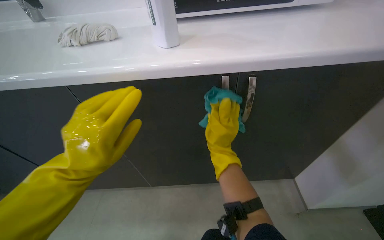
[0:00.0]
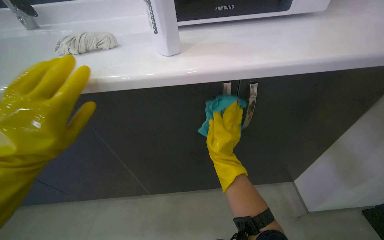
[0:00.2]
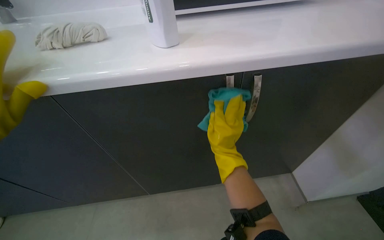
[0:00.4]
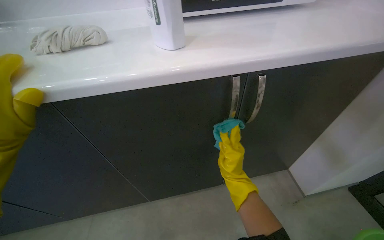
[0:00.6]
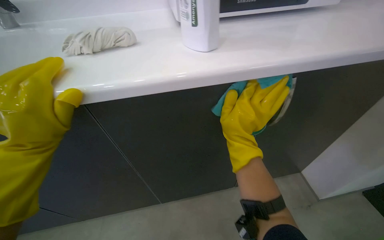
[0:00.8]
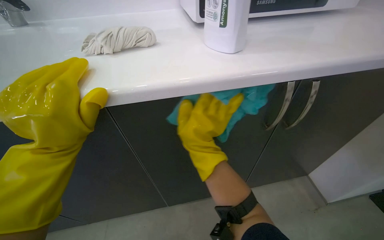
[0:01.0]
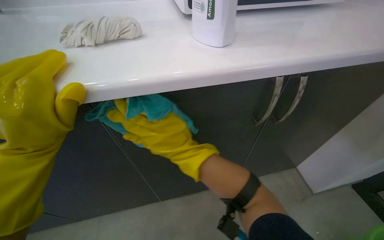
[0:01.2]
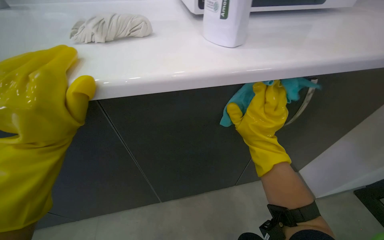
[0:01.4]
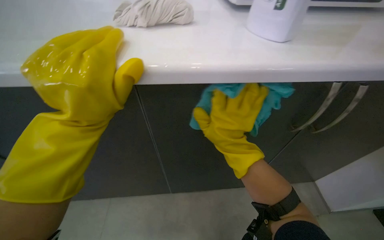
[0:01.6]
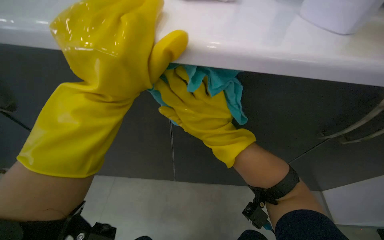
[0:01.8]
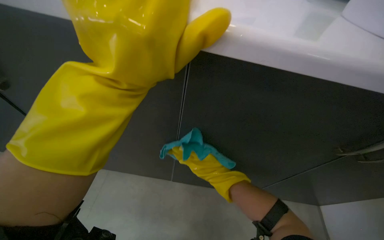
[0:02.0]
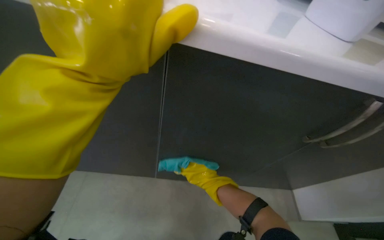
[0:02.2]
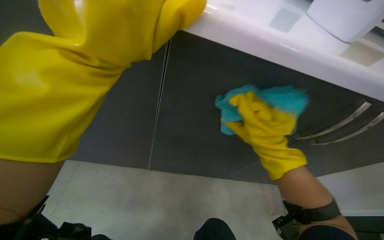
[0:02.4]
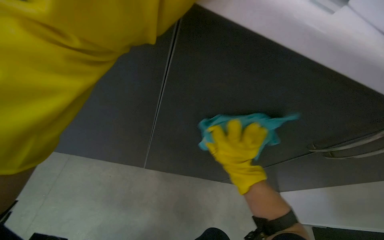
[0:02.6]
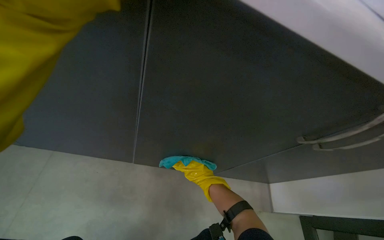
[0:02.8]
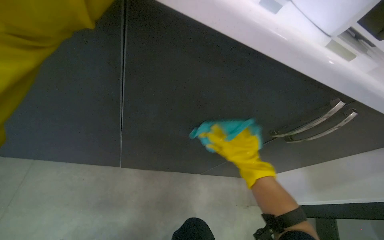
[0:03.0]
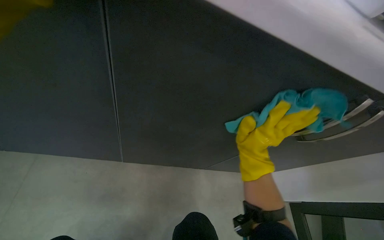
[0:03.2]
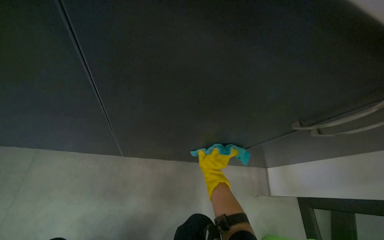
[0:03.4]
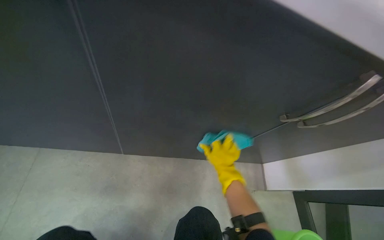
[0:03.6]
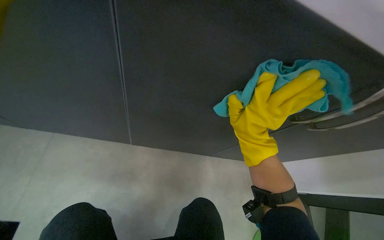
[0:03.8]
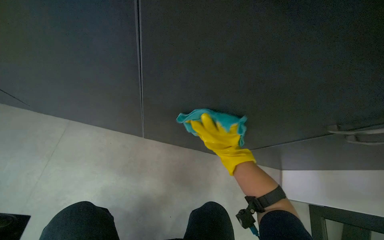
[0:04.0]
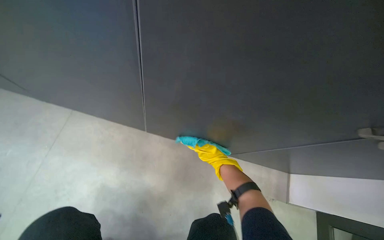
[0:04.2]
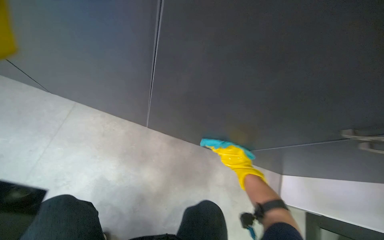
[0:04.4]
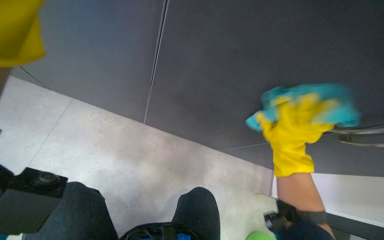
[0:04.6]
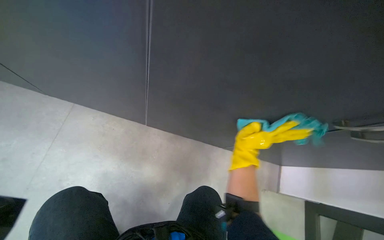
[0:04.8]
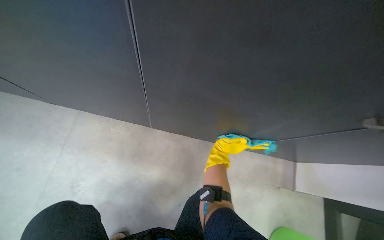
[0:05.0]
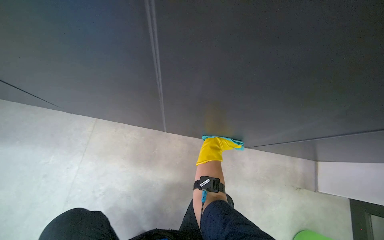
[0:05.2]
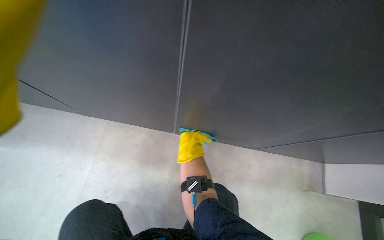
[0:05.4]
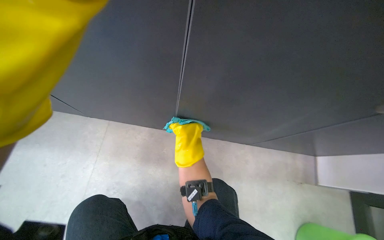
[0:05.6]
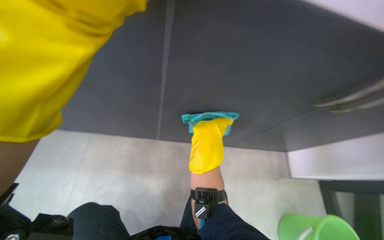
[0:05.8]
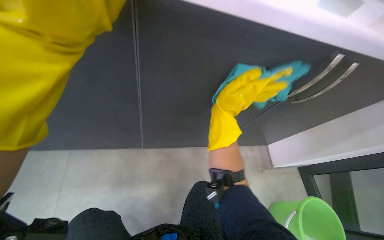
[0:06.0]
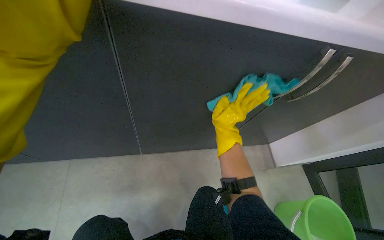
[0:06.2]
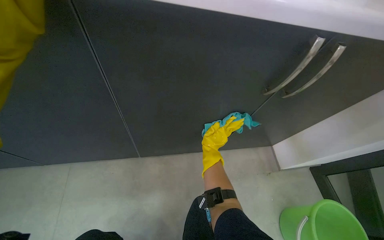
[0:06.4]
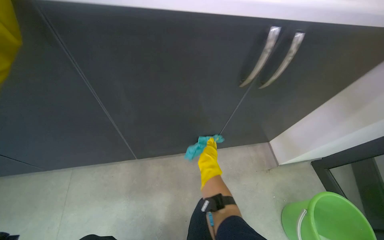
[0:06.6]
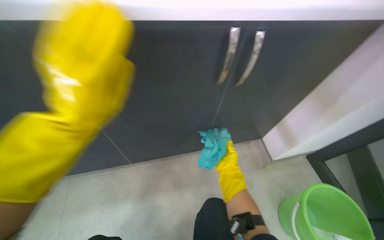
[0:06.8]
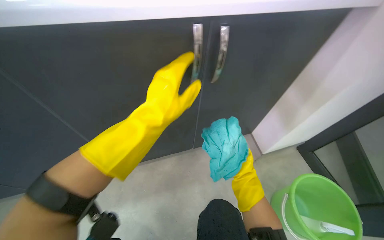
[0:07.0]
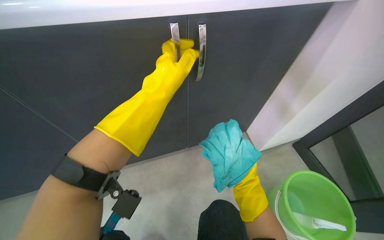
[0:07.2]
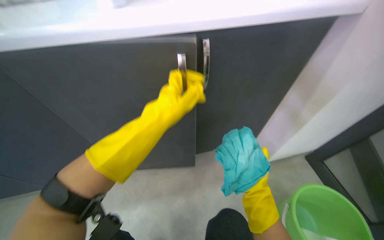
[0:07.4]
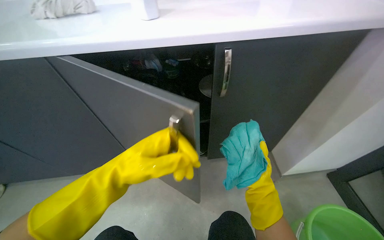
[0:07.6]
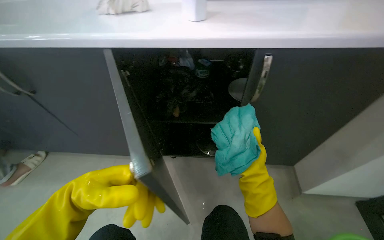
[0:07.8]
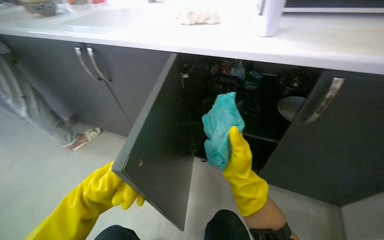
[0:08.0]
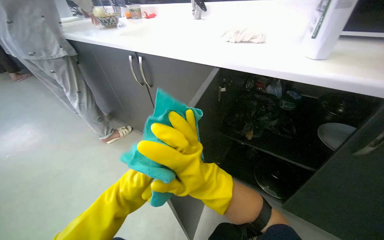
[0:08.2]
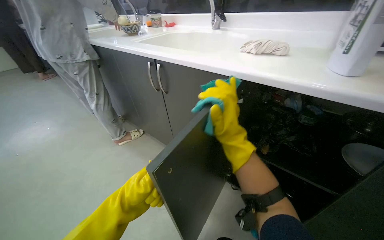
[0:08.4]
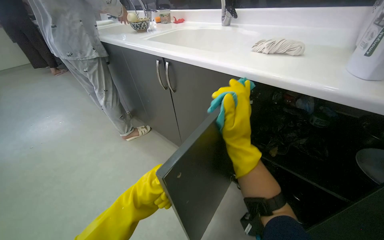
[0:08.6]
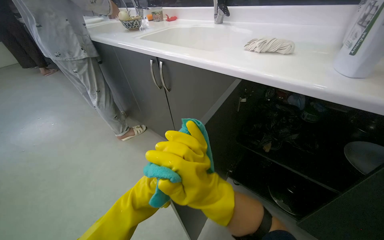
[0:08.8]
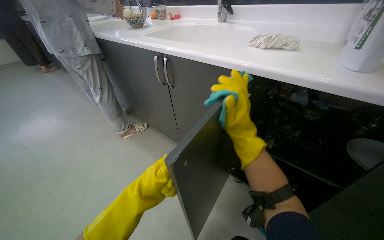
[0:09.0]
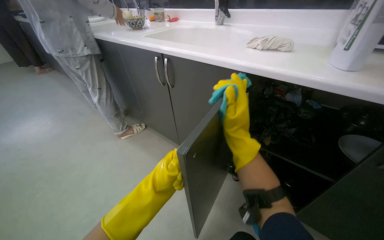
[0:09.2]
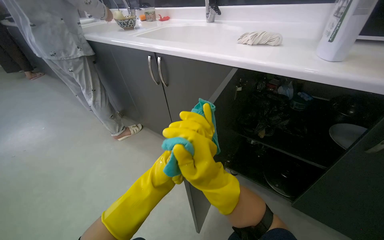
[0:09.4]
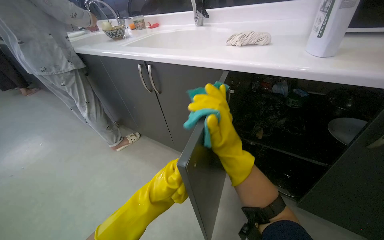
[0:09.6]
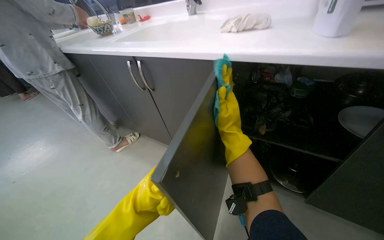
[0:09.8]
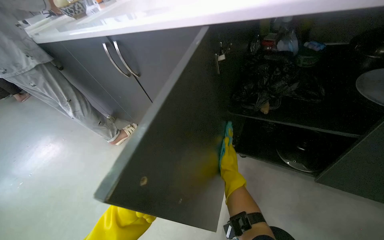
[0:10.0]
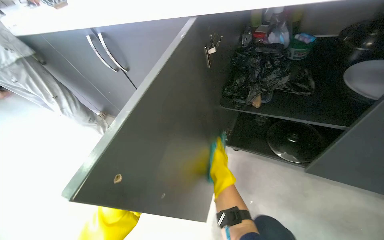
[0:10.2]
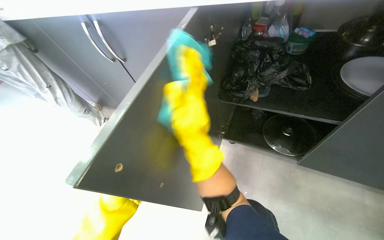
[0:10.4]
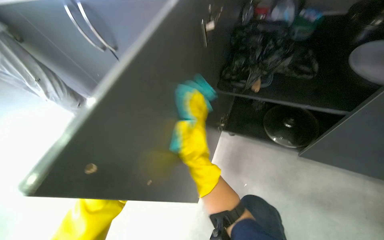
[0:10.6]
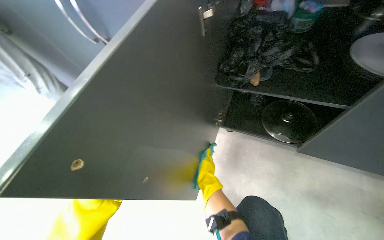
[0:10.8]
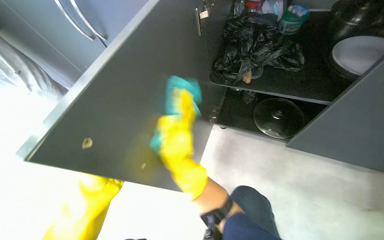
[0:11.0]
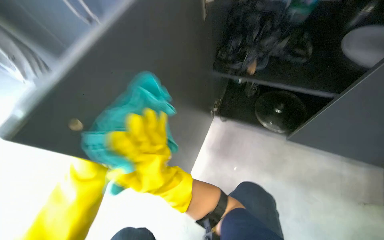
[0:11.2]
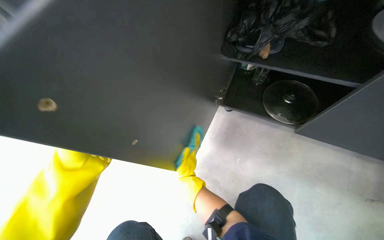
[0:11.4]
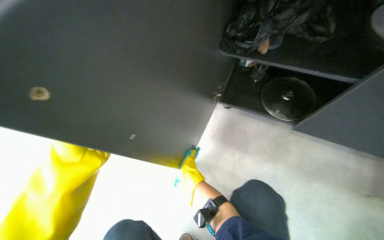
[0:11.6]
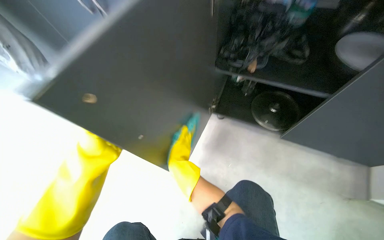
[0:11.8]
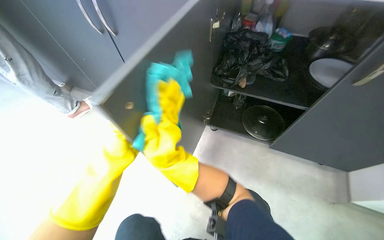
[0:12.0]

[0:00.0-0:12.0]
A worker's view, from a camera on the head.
Job: cleaning kitchen.
The whole recording: Cleaning kitchen cabinets. The worker cleans the kitchen cabinets, including the exterior, interior, and items inside, using a cleaning cloth.
0:00.0 to 0:01.6: The right hand goes approximately 20 cm nearer to the camera and up the picture.
0:01.6 to 0:03.0: The right hand swings up and down the picture, roughly 20 cm each way, with 3 reversals.
0:03.0 to 0:04.4: The right hand swings nearer and farther, approximately 25 cm each way, with 3 reversals.
0:06.0 to 0:07.6: The right hand heads to the right, covering some 30 cm, and moves approximately 15 cm farther from the camera and comes back.
0:07.6 to 0:09.0: The wearer looks about 25 degrees further to the left. The right hand heads up the picture and to the left, covering approximately 35 cm.
0:09.0 to 0:10.4: The right hand reaches about 25 cm farther from the camera, then returns.
0:10.4 to 0:12.0: The right hand goes nearer and farther, some 30 cm each way, reversing 3 times.

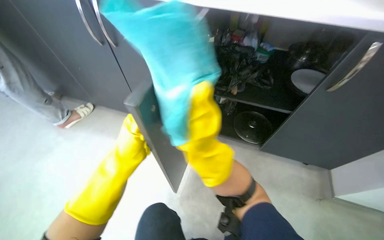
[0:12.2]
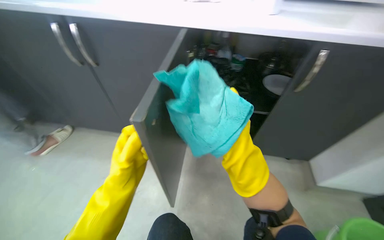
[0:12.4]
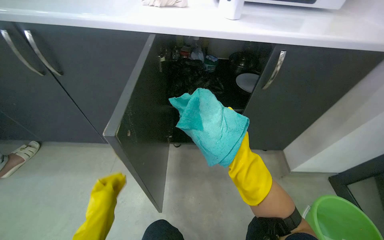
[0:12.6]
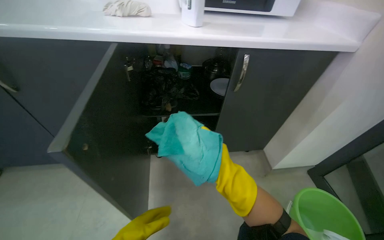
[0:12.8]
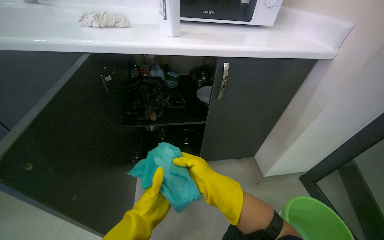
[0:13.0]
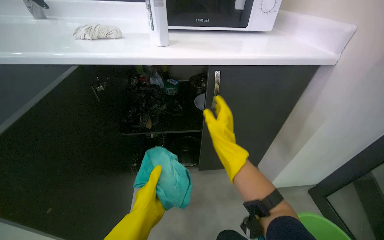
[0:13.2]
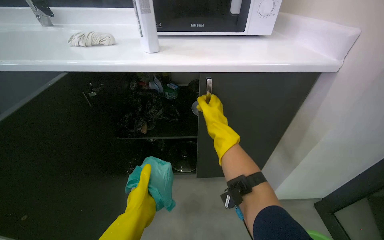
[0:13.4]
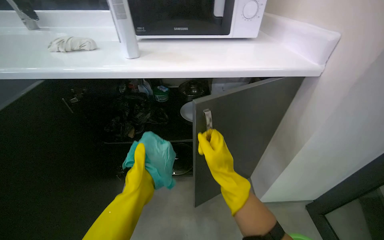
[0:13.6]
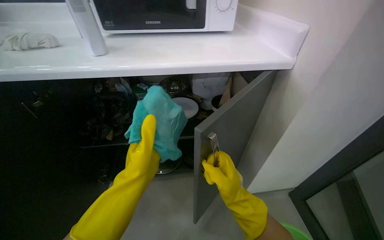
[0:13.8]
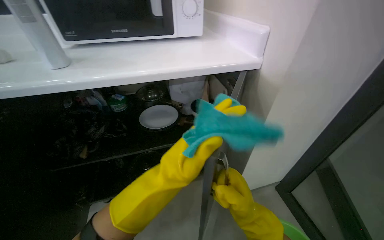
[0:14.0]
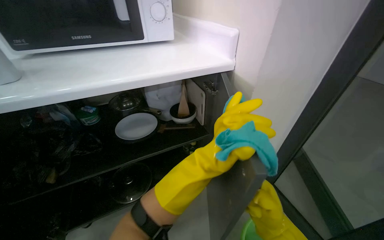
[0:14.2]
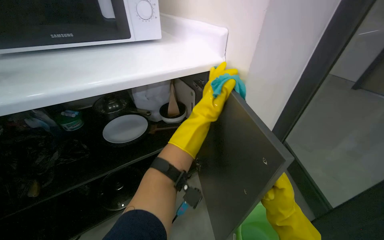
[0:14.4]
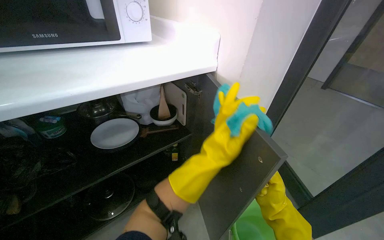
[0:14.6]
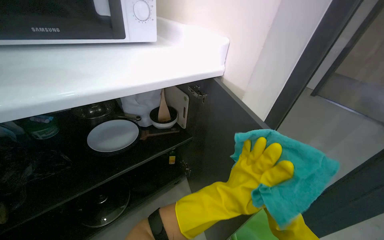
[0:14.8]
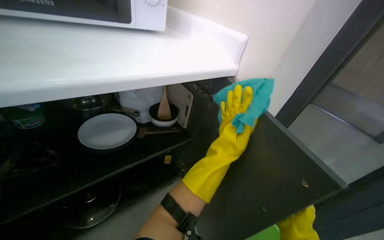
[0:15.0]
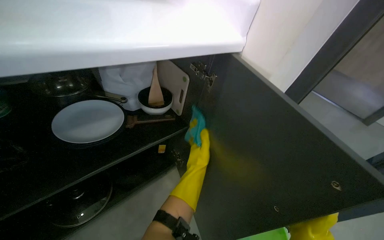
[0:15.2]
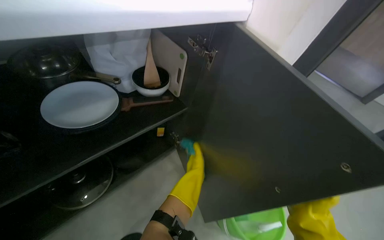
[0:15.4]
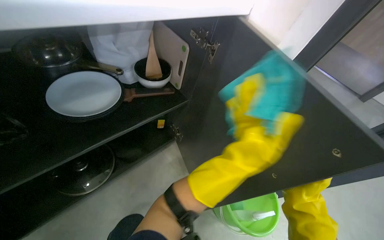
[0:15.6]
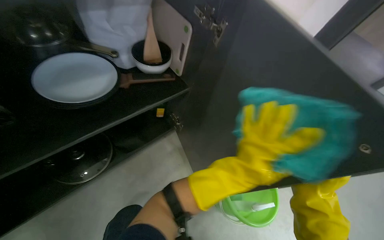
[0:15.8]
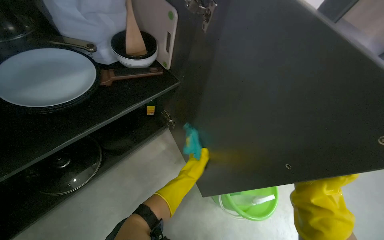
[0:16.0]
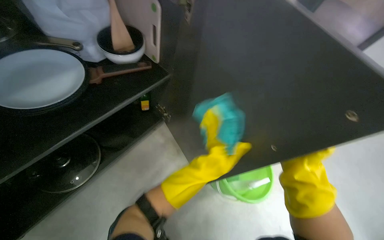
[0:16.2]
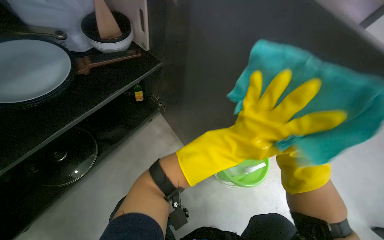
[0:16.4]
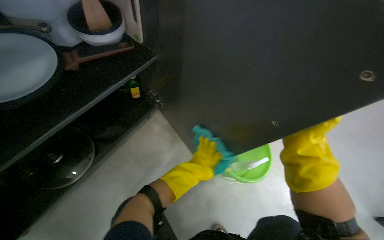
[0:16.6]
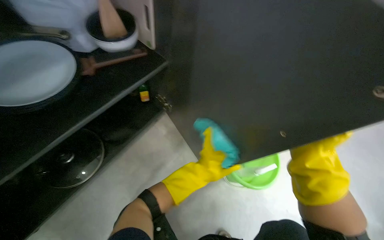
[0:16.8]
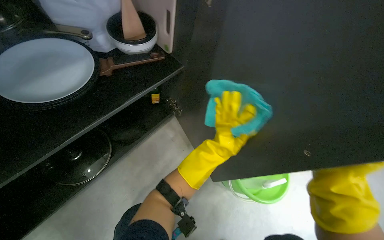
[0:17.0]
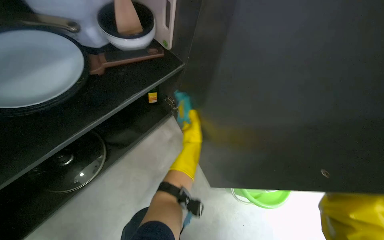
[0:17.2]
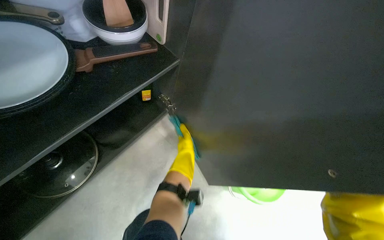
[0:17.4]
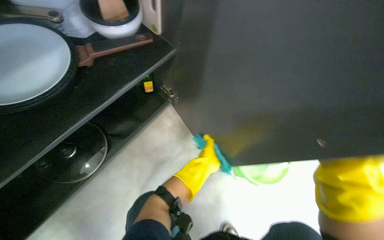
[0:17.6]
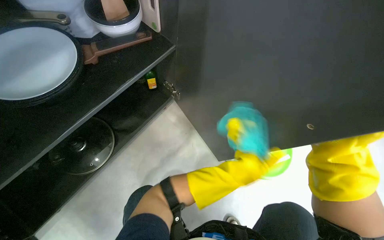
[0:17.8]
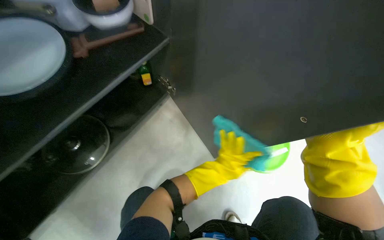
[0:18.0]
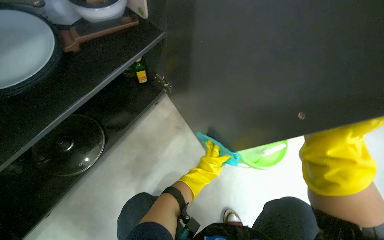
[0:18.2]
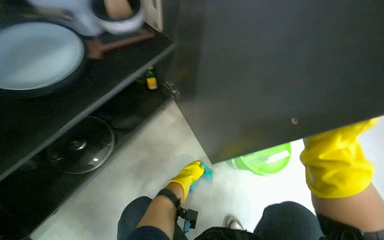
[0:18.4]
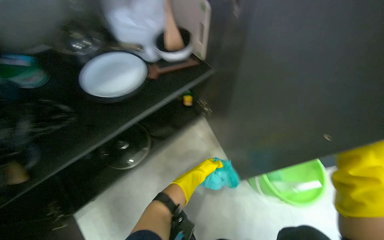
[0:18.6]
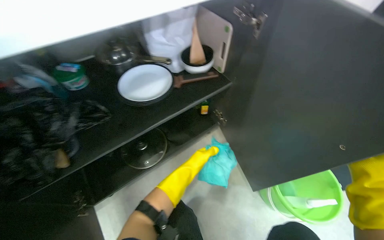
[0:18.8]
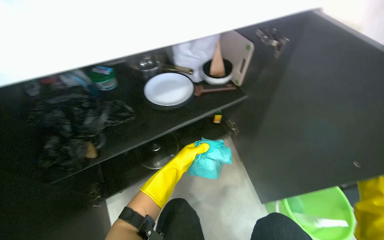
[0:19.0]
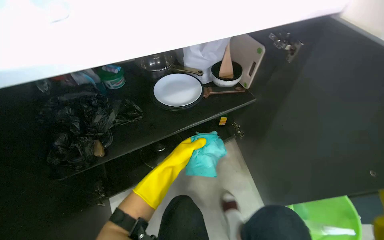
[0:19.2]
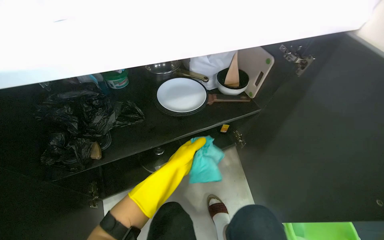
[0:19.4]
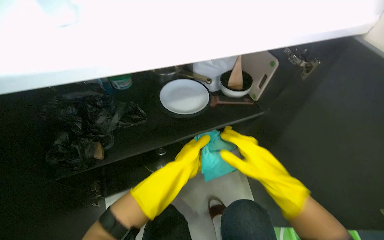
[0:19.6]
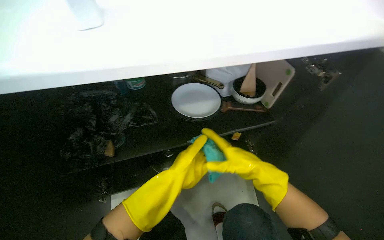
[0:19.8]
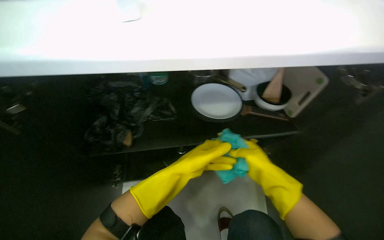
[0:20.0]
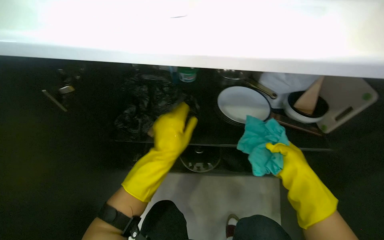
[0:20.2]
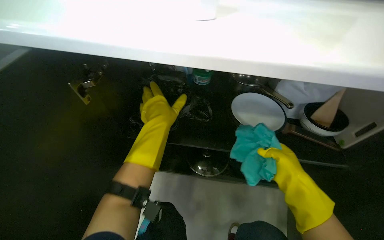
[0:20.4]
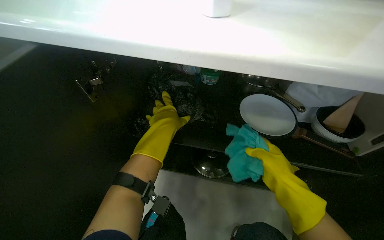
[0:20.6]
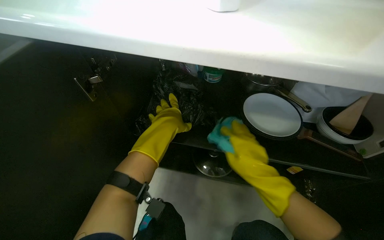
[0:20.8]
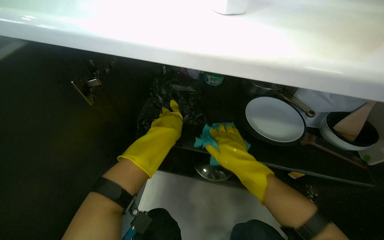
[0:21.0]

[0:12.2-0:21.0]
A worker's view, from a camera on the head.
Job: cleaning kitchen.
The whole recording: Cleaning kitchen cabinets. The worker cleans the kitchen cabinets, including the exterior, interior, and items inside, using a cleaning cloth.
0:12.2 to 0:13.6: The head rotates approximately 20 degrees to the right. The camera pitches upward, by some 15 degrees.
0:13.6 to 0:15.2: The wearer looks some 40 degrees further to the right.
0:15.2 to 0:16.6: The wearer looks roughly 25 degrees further downward. The left hand swings nearer and farther, some 25 cm each way, with 3 reversals.
0:18.0 to 0:19.6: The head rotates about 35 degrees to the left. The wearer looks some 15 degrees further upward.
0:19.6 to 0:21.0: The wearer looks approximately 35 degrees further to the left.
